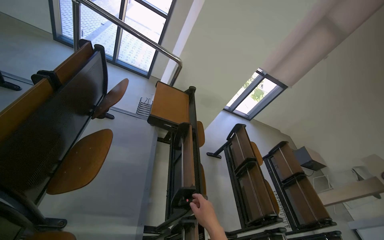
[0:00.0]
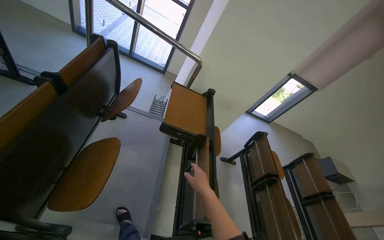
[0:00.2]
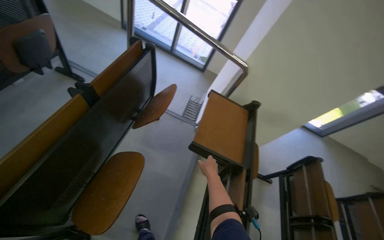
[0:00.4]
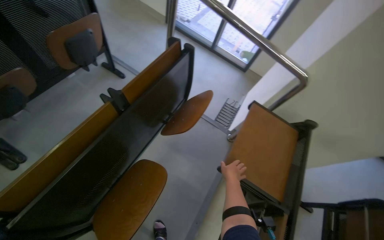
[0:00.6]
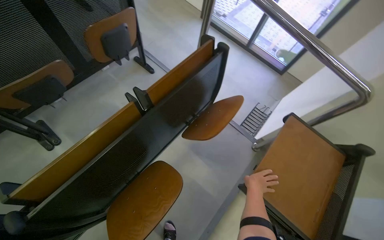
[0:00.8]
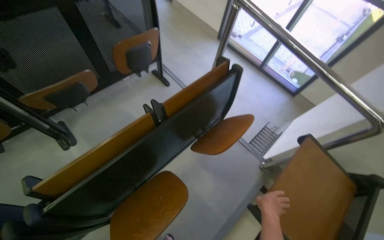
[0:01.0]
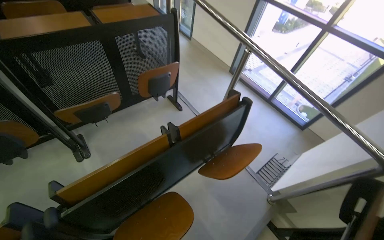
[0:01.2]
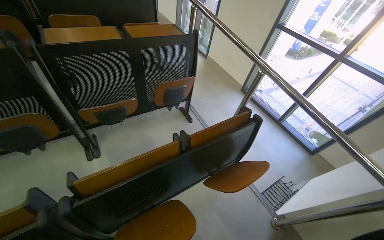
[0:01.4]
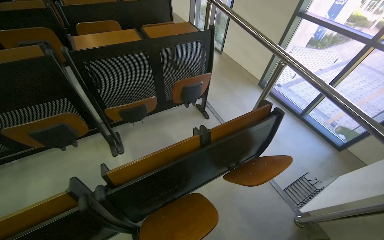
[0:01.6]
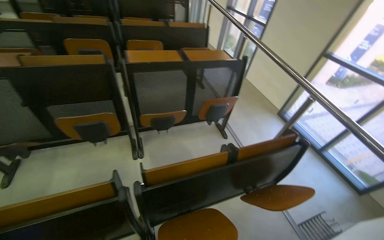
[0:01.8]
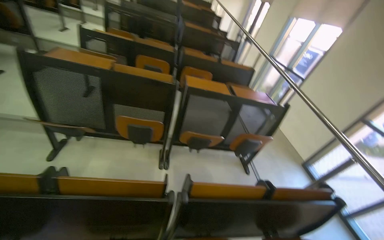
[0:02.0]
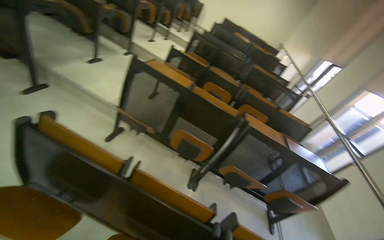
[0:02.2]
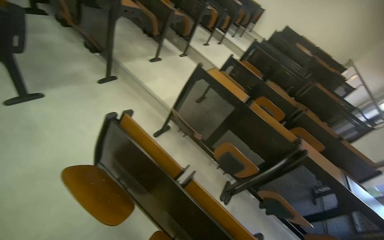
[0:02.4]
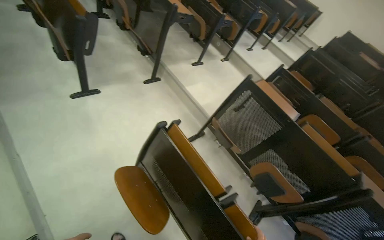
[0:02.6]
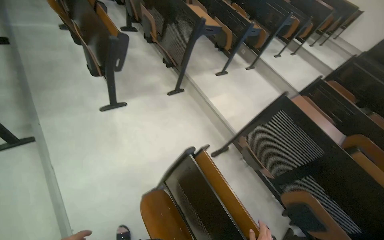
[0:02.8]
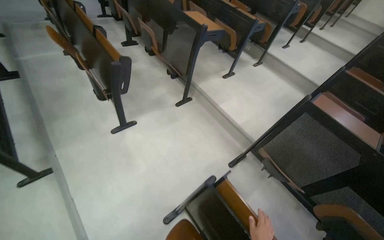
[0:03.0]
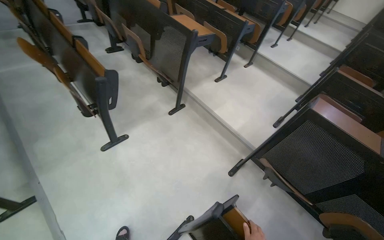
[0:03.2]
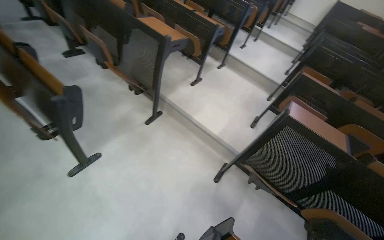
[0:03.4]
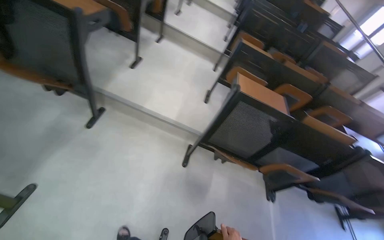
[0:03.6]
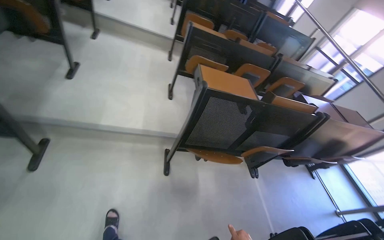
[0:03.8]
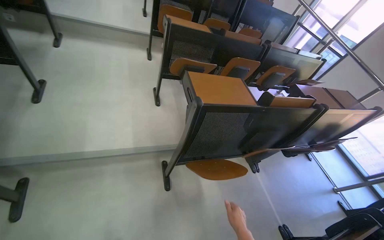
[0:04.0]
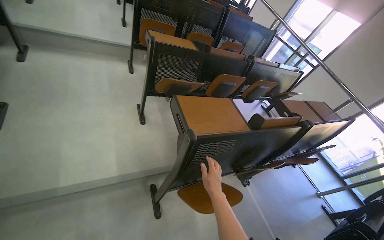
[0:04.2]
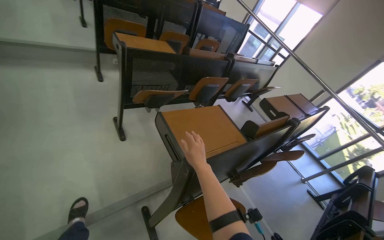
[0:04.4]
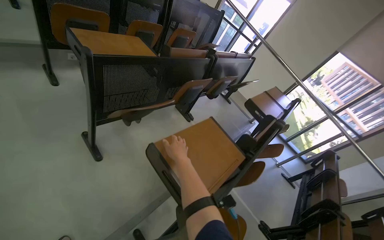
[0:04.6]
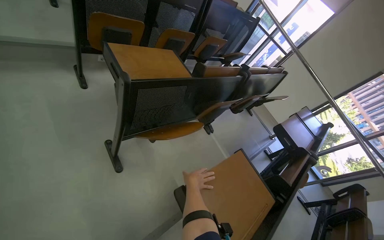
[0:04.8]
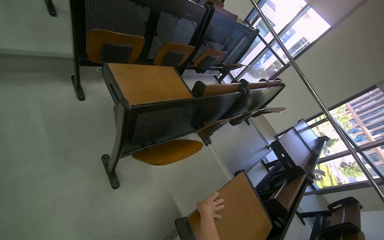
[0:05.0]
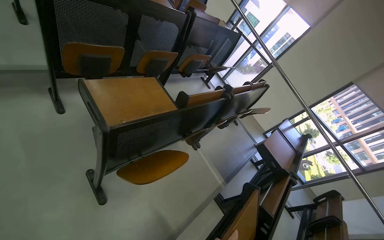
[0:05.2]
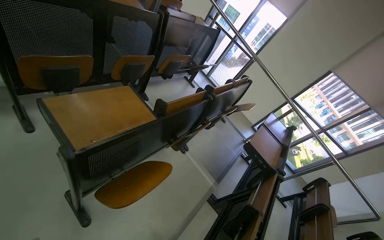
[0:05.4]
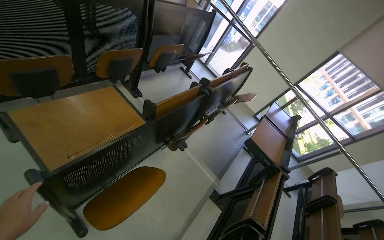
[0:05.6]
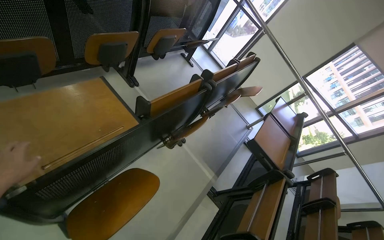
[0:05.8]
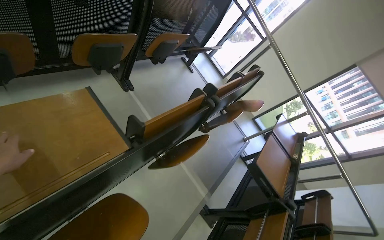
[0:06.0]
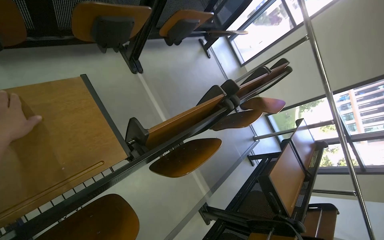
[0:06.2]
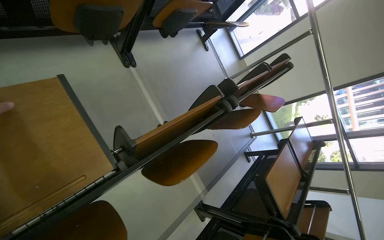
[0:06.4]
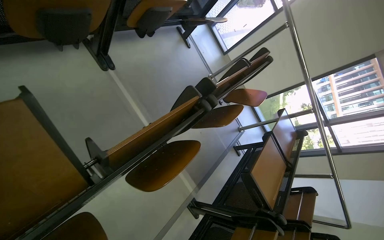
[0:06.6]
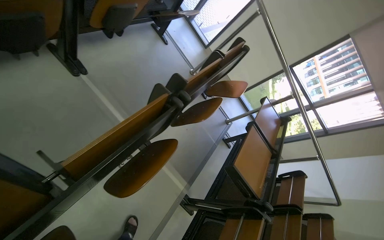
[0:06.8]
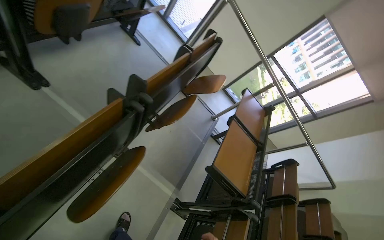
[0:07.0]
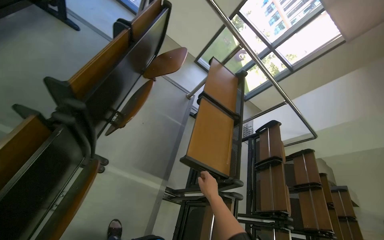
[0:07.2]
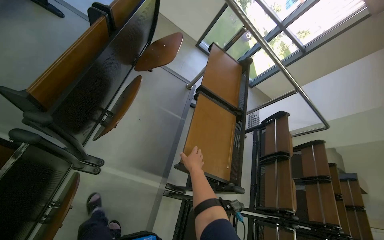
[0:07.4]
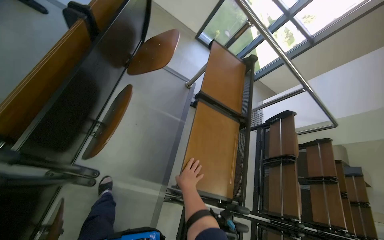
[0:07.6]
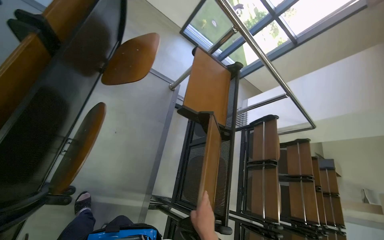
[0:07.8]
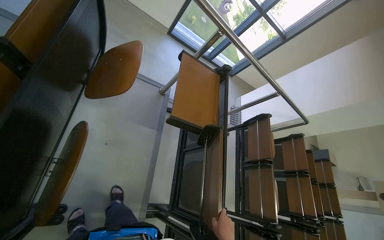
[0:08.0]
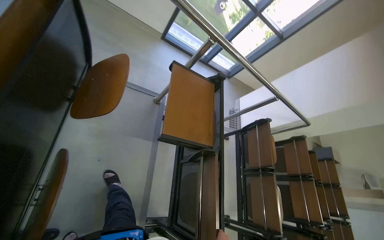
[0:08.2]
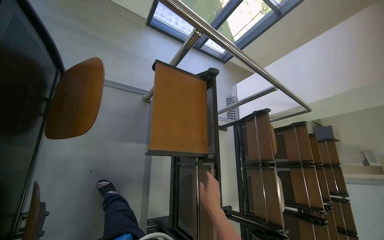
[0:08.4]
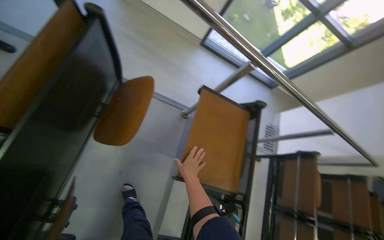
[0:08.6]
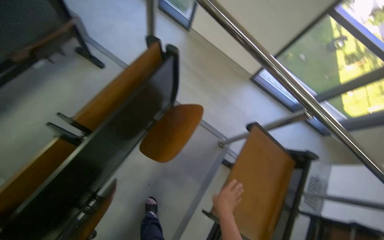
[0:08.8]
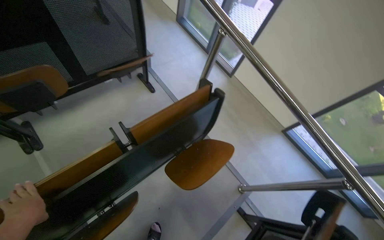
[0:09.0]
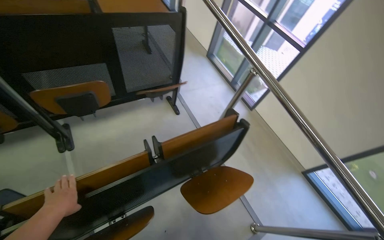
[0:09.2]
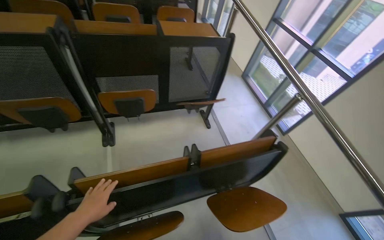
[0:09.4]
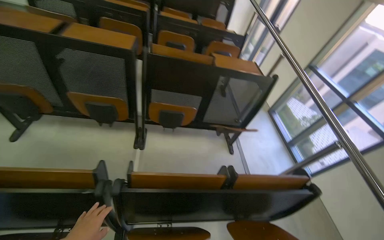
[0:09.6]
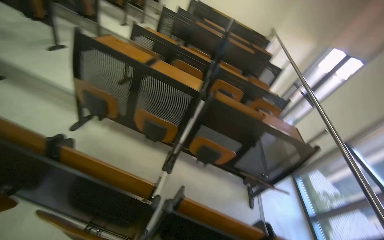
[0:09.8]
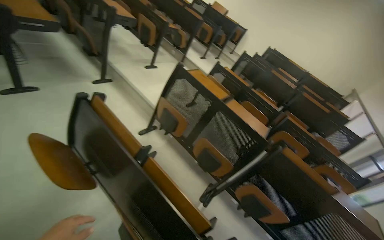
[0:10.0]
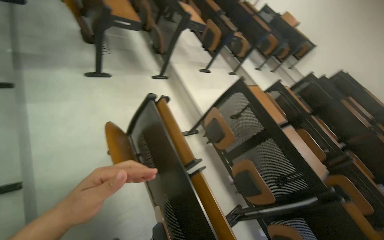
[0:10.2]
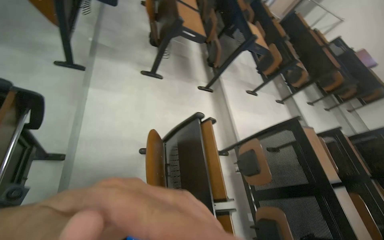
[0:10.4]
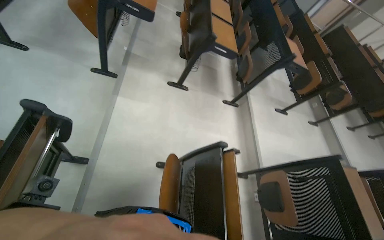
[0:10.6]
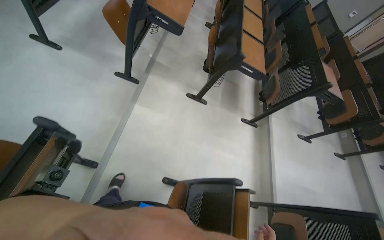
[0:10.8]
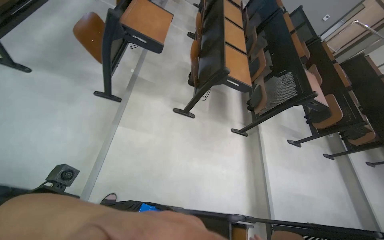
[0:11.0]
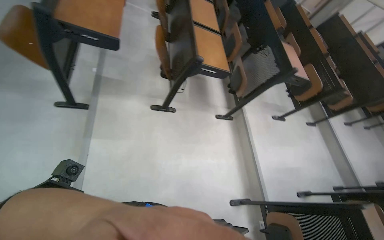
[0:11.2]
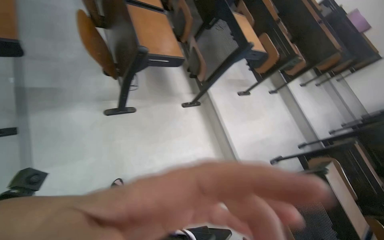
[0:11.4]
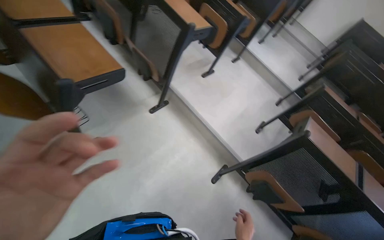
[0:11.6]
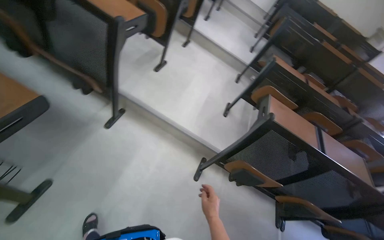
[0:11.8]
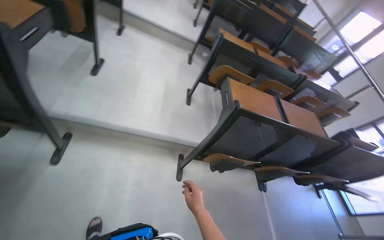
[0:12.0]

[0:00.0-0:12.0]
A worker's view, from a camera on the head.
Job: organizing items.
The whole recording: Folding up lecture hall desks. The worker folds up the desks in the lecture hall.
0:00.0 to 0:01.6: The head travels approximately 50 cm. The wearer looks about 65 degrees further to the left.
0:01.6 to 0:03.0: The camera travels approximately 1.5 m. The head turns to the left by some 80 degrees. The wearer looks roughly 25 degrees further upward.
0:03.0 to 0:04.4: The head travels roughly 1 m. The head turns to the right by about 80 degrees. The view tilts approximately 20 degrees downward.
0:04.4 to 0:06.0: The head travels approximately 1 m. The view swings some 15 degrees to the right. The view tips downward by roughly 20 degrees.
0:06.0 to 0:07.6: The camera travels about 90 cm. The view tilts about 30 degrees downward.
0:07.6 to 0:09.0: The head travels approximately 50 cm. The head turns to the left by about 40 degrees. The view tips upward by approximately 15 degrees.
0:09.0 to 0:10.4: The wearer moves approximately 1.5 m. The wearer's head swings about 115 degrees to the left. The wearer looks roughly 50 degrees further upward.
0:10.4 to 0:12.0: The wearer moves roughly 1.5 m. The wearer's head swings approximately 75 degrees to the right. The view tilts about 30 degrees downward.

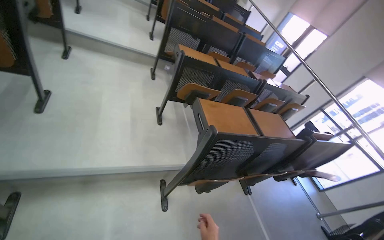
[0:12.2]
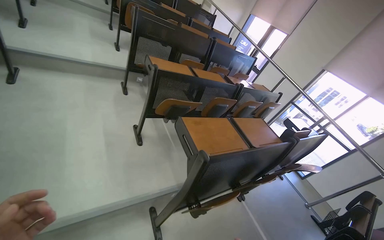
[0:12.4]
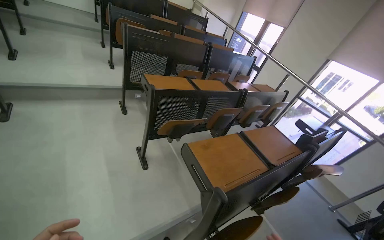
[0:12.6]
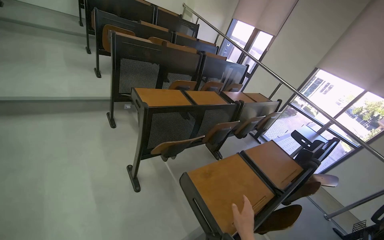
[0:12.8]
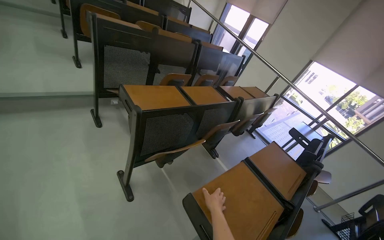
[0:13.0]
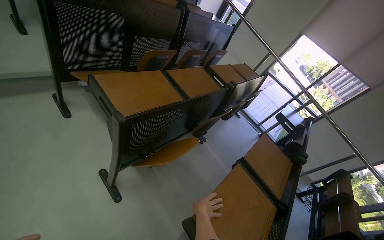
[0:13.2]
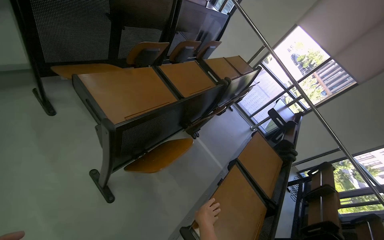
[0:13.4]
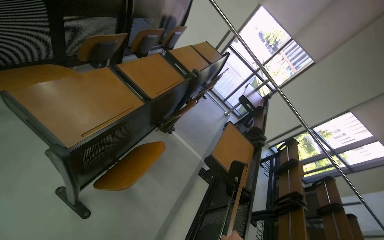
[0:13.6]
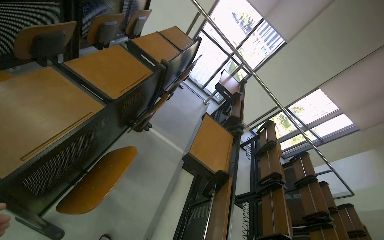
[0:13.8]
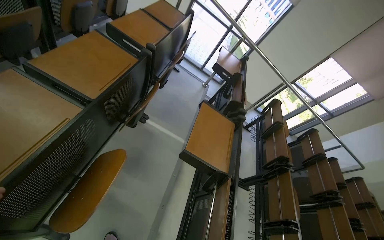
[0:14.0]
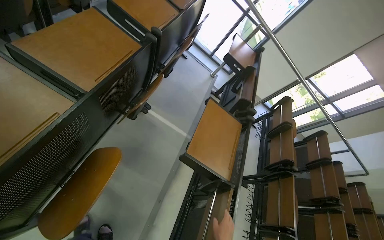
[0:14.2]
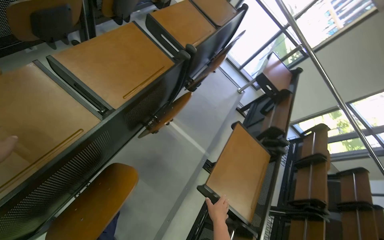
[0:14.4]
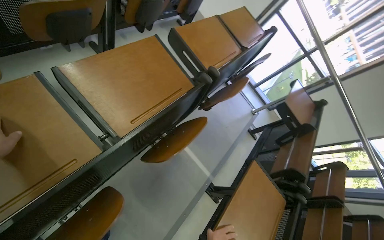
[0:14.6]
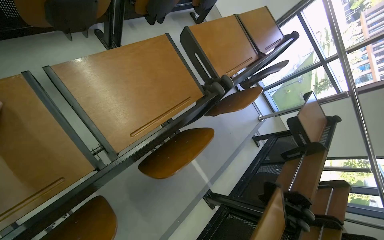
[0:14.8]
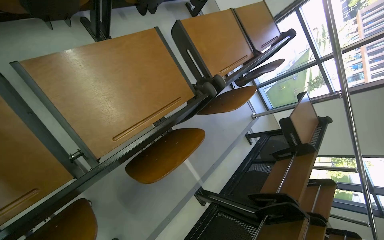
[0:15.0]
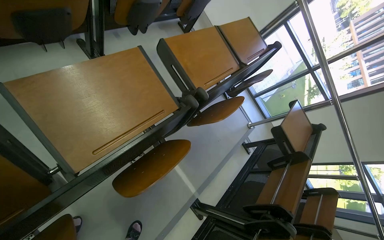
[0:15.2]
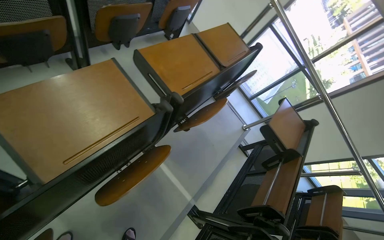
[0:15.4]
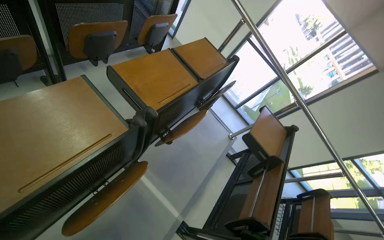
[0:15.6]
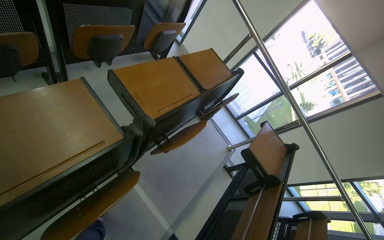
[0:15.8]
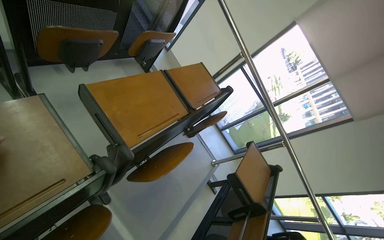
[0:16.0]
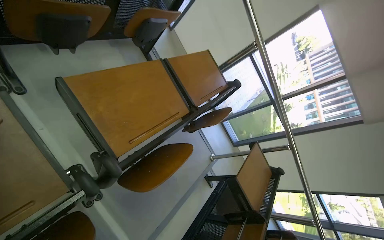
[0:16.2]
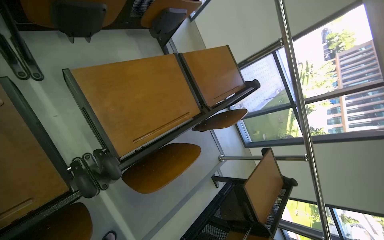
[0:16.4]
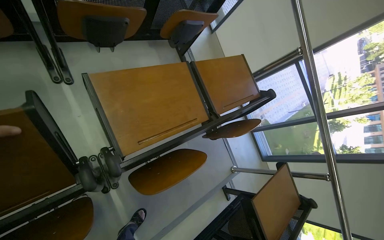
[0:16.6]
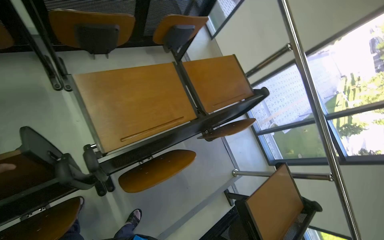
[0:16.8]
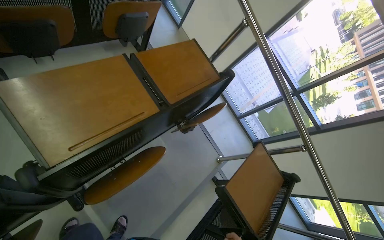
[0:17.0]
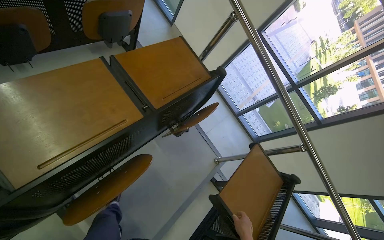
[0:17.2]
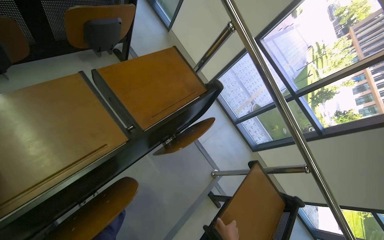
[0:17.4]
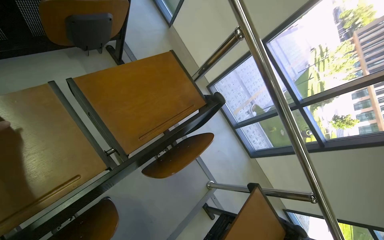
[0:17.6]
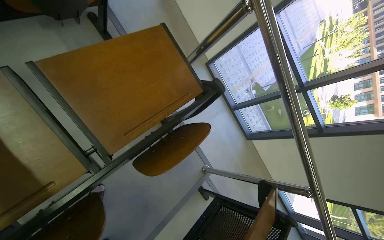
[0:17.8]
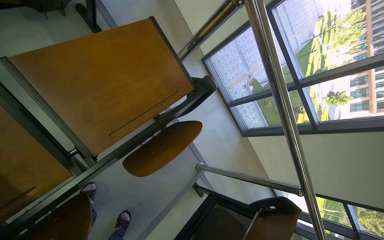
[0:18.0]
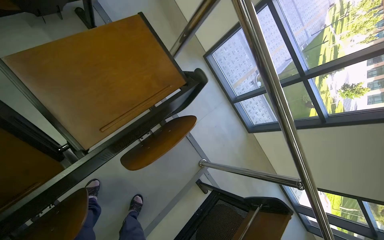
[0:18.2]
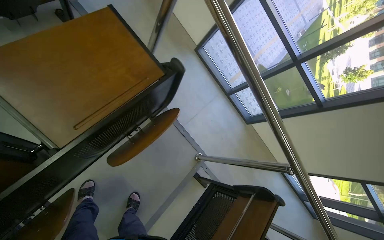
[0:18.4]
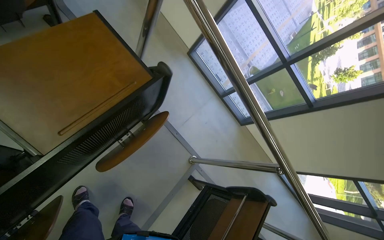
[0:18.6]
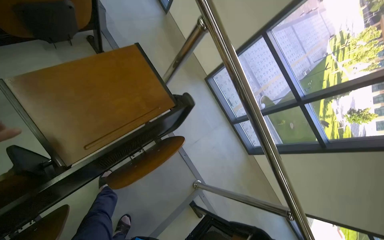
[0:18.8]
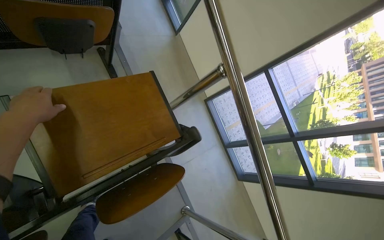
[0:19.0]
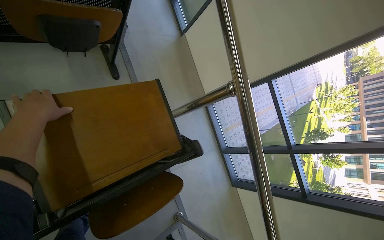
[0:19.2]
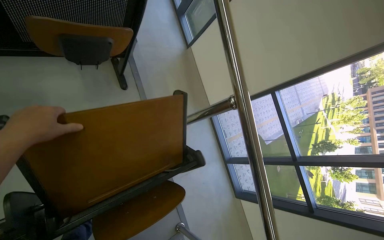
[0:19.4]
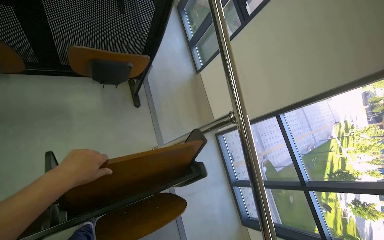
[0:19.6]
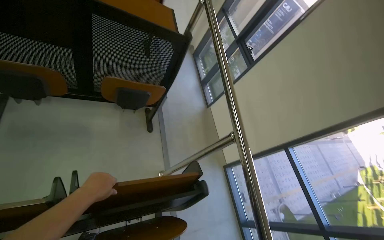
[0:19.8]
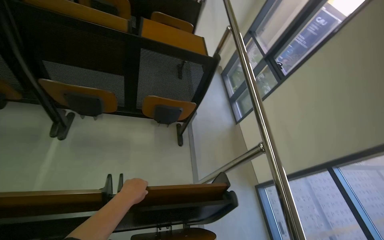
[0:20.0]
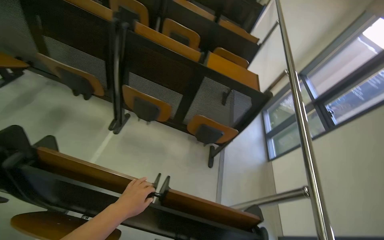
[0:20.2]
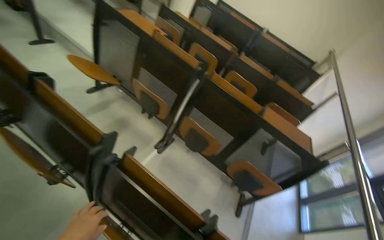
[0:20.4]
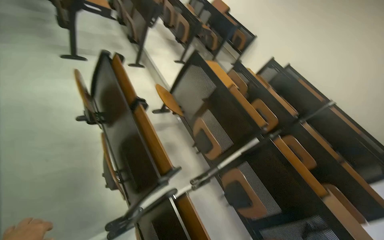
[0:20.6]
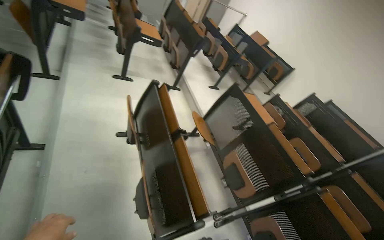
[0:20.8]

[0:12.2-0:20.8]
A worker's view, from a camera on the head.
Job: organizing items.
The whole recording: Folding up lecture hall desks. The worker folds up the desks in the lecture hall.
0:12.2 to 0:13.6: The camera is carried about 1 m. The head turns to the right by approximately 40 degrees. The view tilts approximately 25 degrees downward.
0:13.6 to 0:15.0: The head travels about 80 cm. The wearer looks roughly 20 degrees further downward.
0:15.0 to 0:16.6: The camera is carried roughly 60 cm.
0:16.6 to 0:18.0: The head travels about 70 cm.
0:18.0 to 0:19.4: The wearer looks roughly 15 degrees further upward.
0:19.4 to 0:20.8: The head travels some 1 m. The head rotates about 85 degrees to the left. The wearer looks about 65 degrees further upward.
